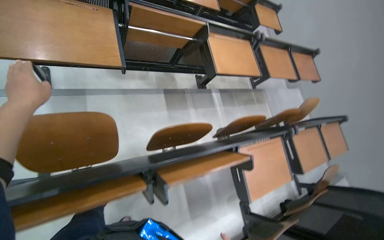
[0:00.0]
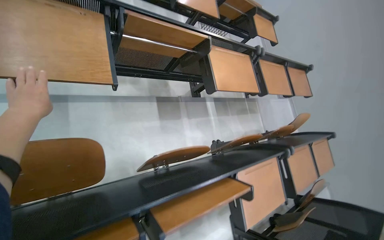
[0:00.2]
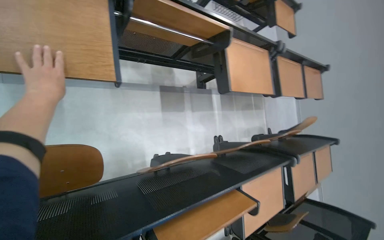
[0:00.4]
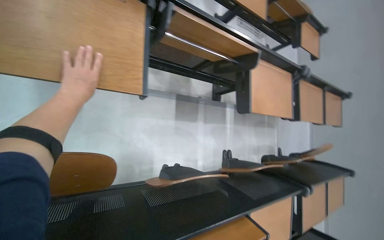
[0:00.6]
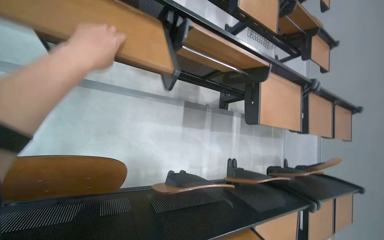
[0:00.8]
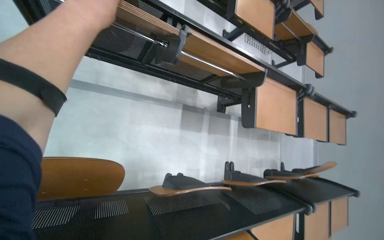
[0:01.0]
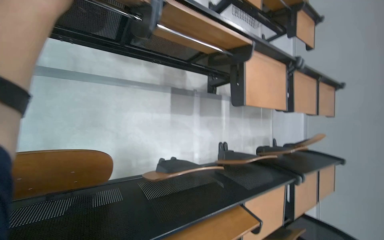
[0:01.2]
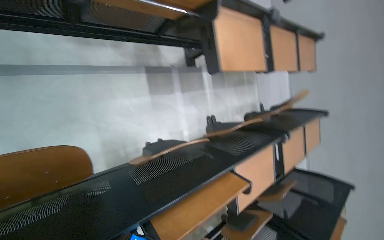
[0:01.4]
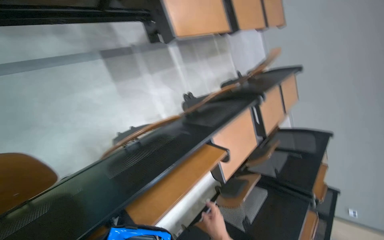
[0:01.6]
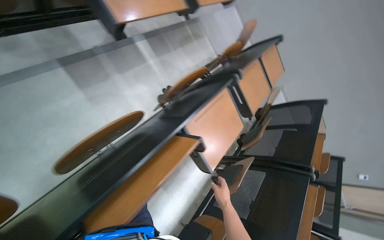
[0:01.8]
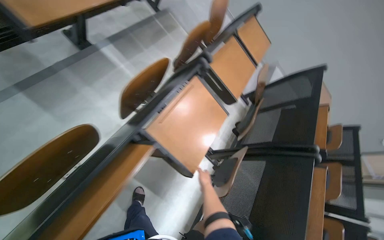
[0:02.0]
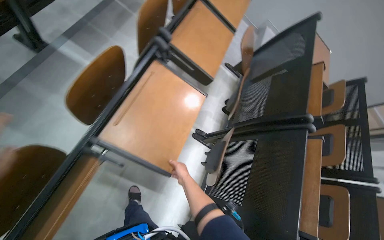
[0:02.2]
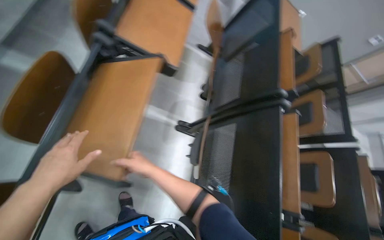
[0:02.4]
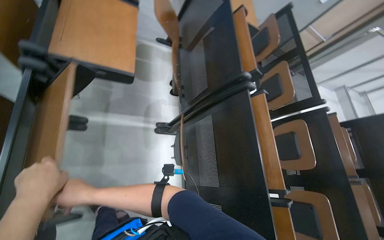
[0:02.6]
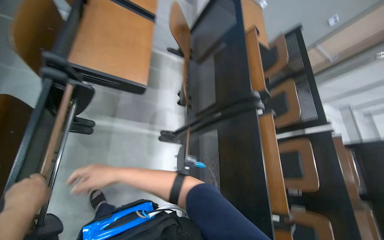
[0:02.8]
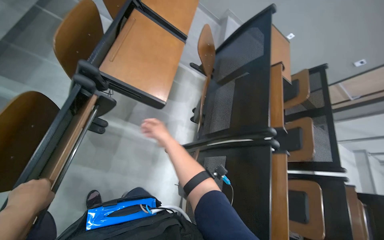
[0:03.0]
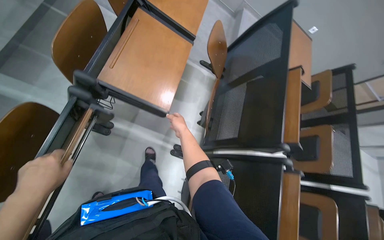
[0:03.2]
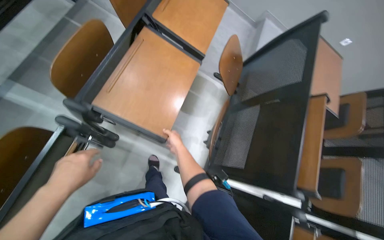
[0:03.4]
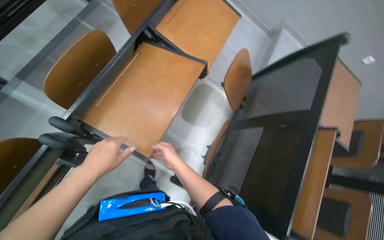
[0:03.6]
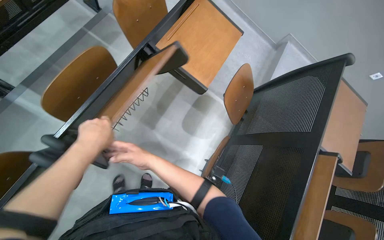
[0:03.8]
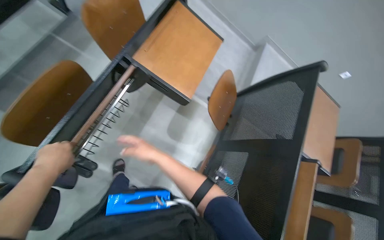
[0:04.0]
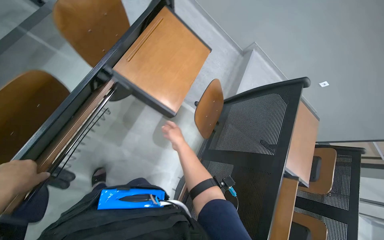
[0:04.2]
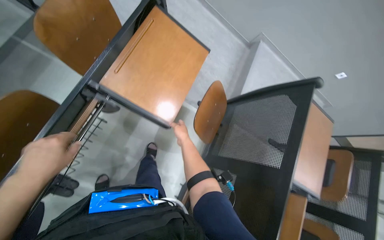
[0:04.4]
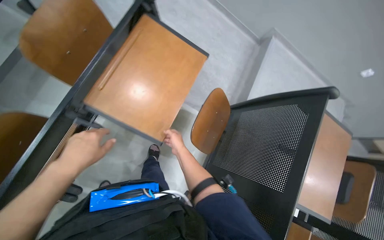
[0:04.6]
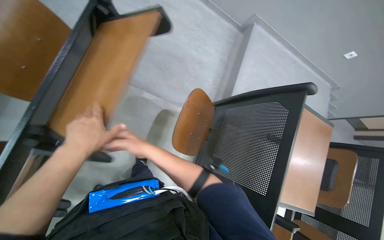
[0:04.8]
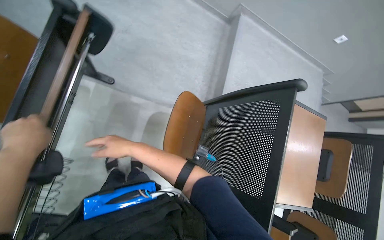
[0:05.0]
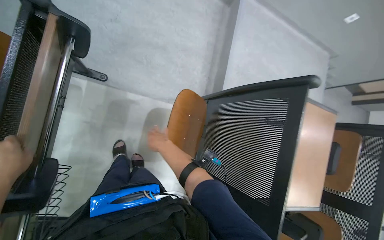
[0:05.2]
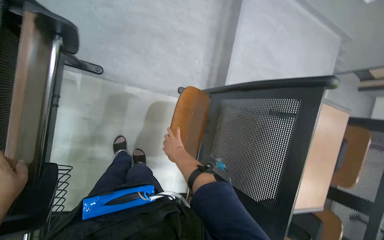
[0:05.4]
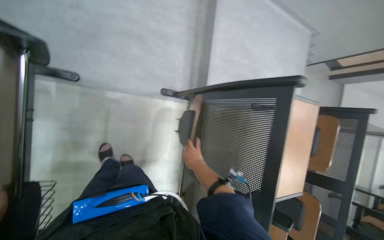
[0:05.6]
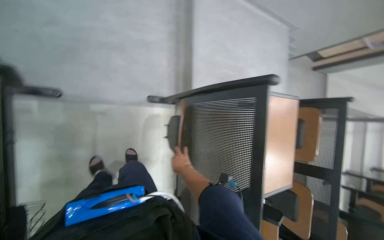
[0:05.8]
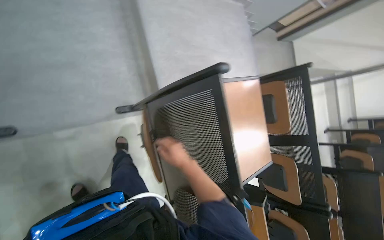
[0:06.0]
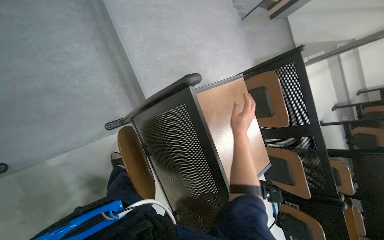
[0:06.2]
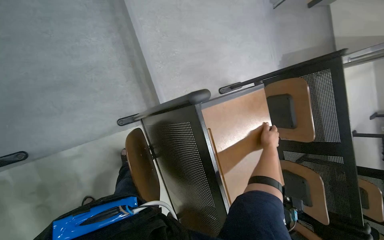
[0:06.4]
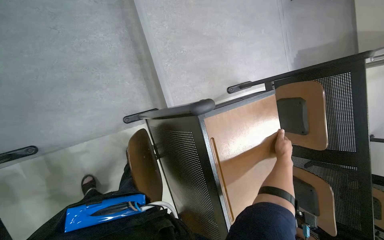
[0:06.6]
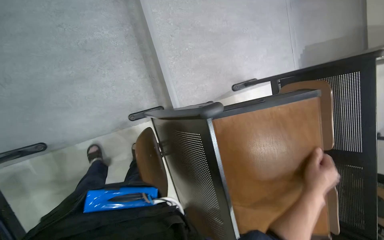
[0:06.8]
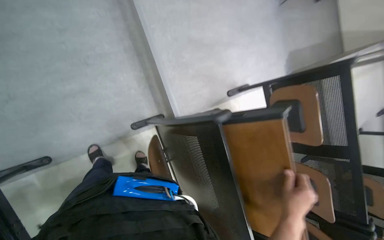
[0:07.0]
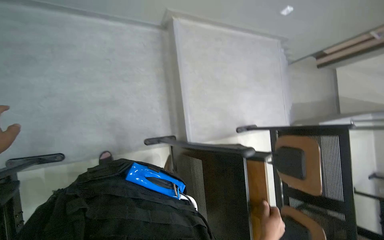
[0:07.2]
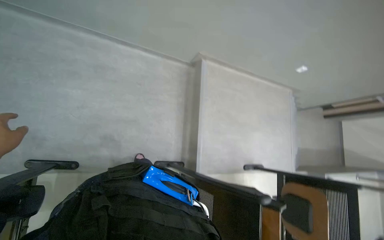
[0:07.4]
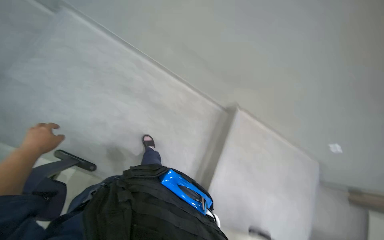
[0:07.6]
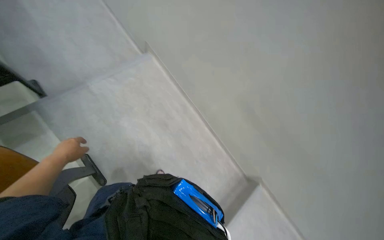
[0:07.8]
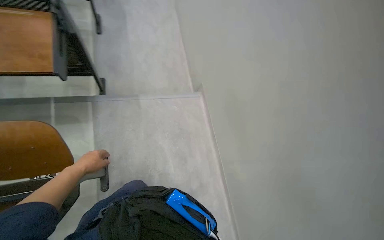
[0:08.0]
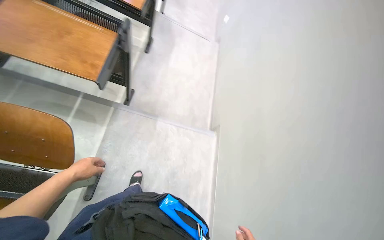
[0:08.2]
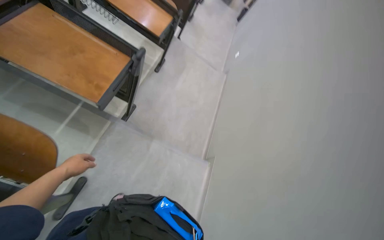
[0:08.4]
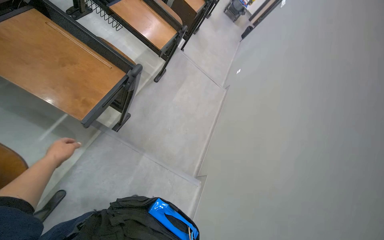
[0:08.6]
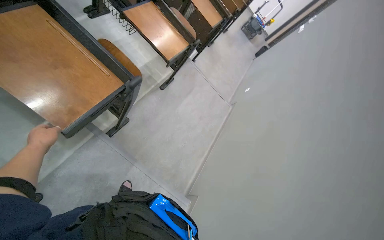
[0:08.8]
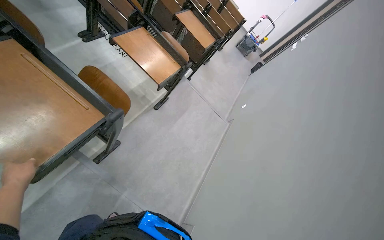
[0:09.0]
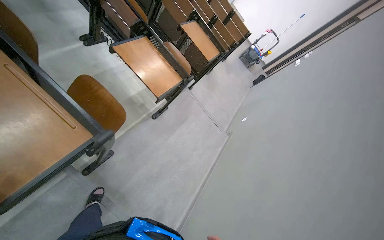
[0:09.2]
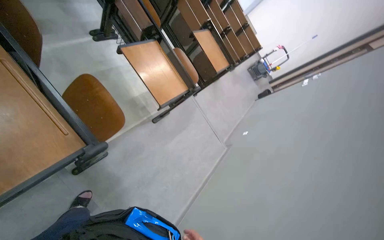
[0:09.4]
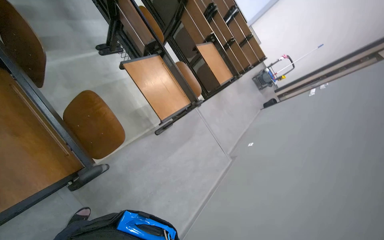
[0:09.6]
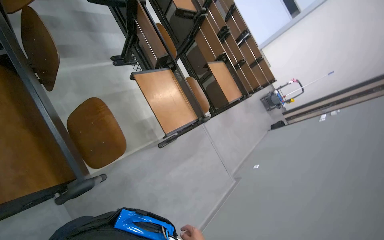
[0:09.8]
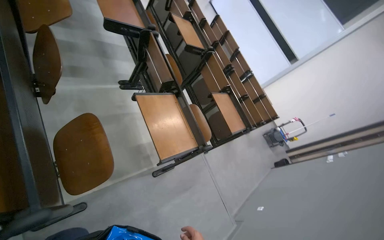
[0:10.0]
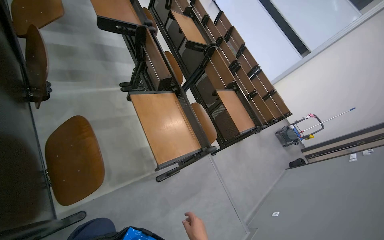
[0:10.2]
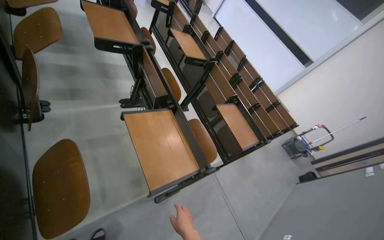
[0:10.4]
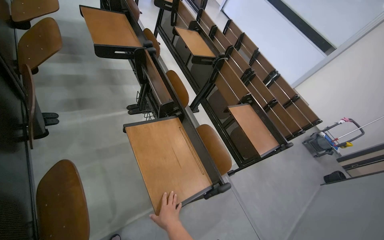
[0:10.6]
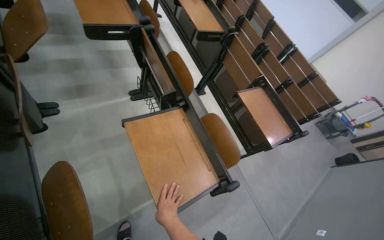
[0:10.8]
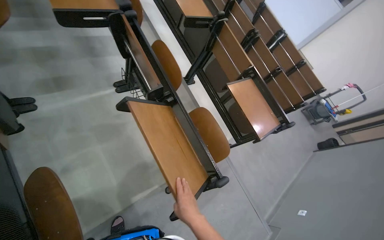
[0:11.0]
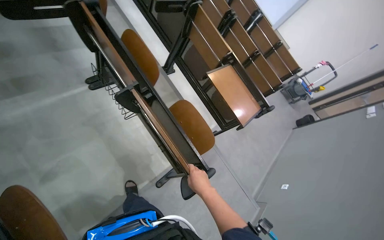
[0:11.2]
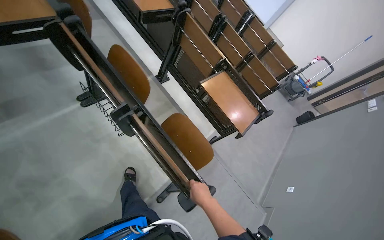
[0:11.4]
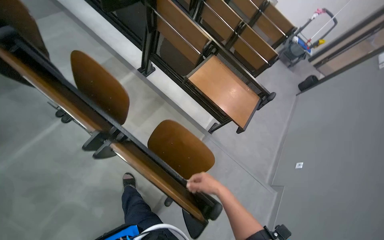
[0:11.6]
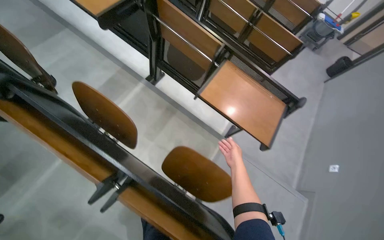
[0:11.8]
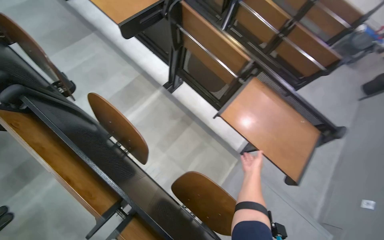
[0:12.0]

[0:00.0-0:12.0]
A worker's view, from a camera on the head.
Job: preparing cleaning supplies.
The whole recording: Folding desks in lecture hall. The worker continues folding down the desks and and erase the whiteboard in the lecture hall.
0:00.0 to 0:01.6: The camera pitches downward, by some 20 degrees.
0:01.6 to 0:03.0: The camera is carried roughly 90 cm. The view tilts roughly 15 degrees downward. Everything in view rotates some 40 degrees counterclockwise.
0:03.0 to 0:04.4: The head travels roughly 80 cm.
0:04.4 to 0:06.0: The wearer moves about 60 cm. The view tilts approximately 20 degrees downward. The scene rotates counterclockwise by about 40 degrees.
0:06.0 to 0:07.6: The camera travels some 40 cm. The wearer looks roughly 40 degrees further to the left. The view tilts roughly 25 degrees upward.
0:07.6 to 0:09.0: The wearer moves roughly 70 cm. The wearer's head swings approximately 90 degrees to the left. The view tips upward by about 55 degrees.
0:09.0 to 0:10.4: The head travels some 60 cm. The view tilts some 30 degrees upward.
0:10.4 to 0:12.0: The camera is carried approximately 1 m. The view tips downward by approximately 30 degrees.

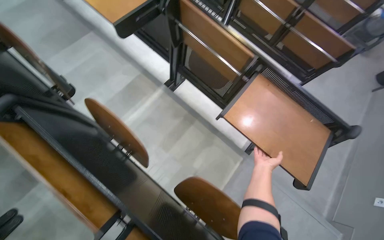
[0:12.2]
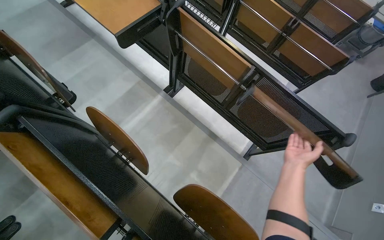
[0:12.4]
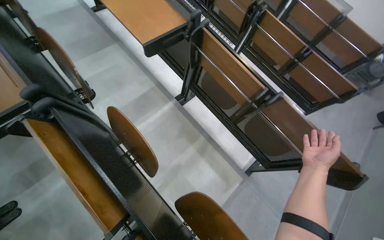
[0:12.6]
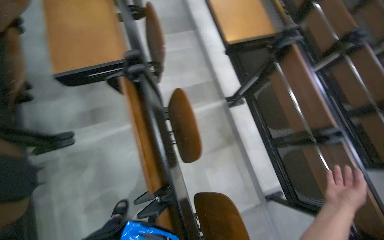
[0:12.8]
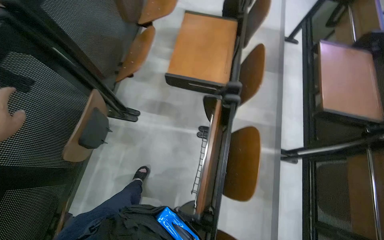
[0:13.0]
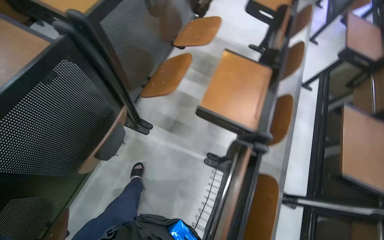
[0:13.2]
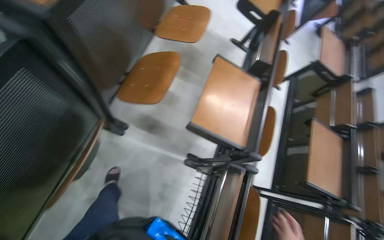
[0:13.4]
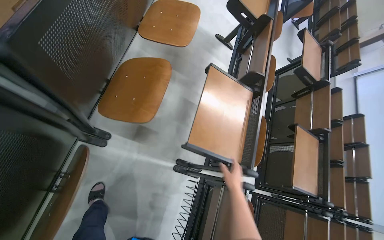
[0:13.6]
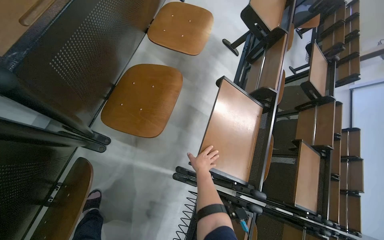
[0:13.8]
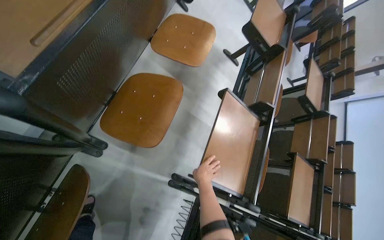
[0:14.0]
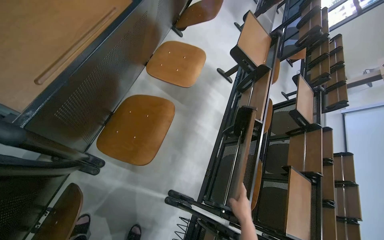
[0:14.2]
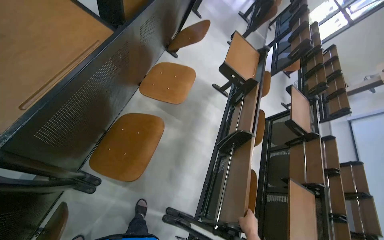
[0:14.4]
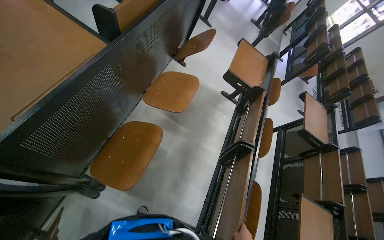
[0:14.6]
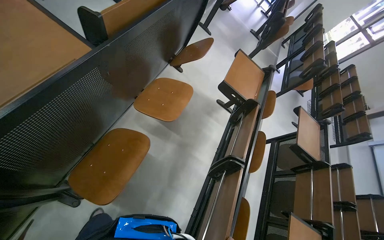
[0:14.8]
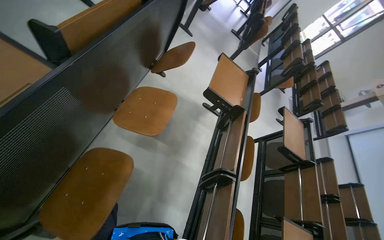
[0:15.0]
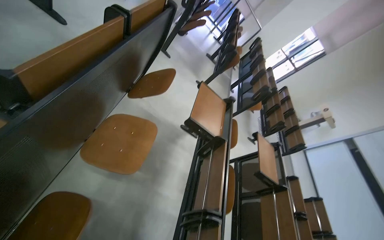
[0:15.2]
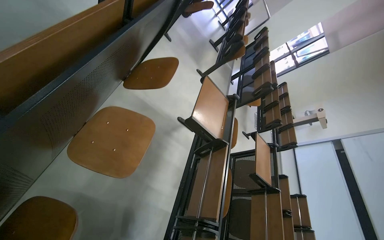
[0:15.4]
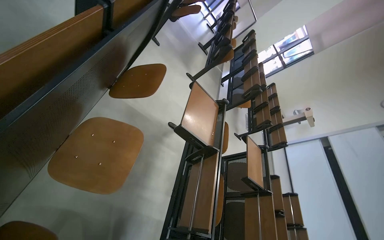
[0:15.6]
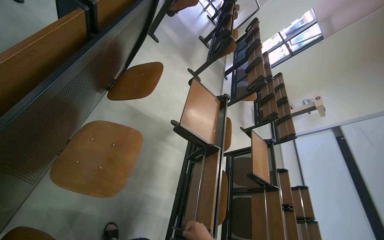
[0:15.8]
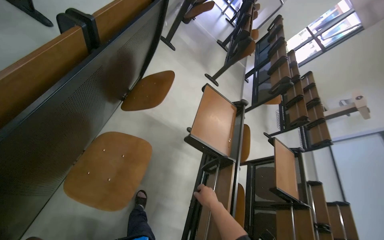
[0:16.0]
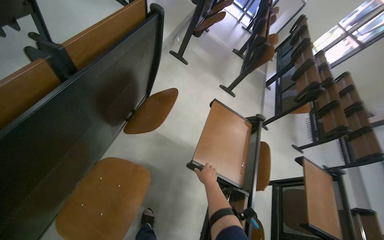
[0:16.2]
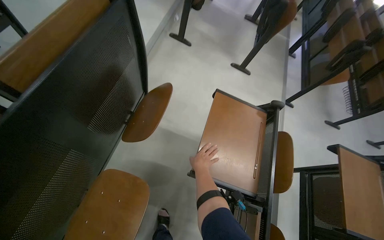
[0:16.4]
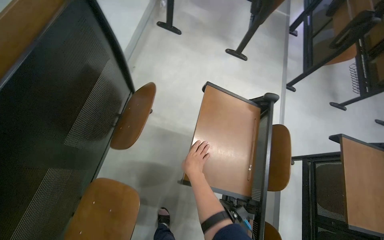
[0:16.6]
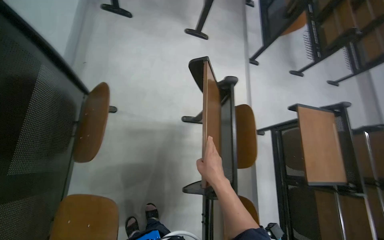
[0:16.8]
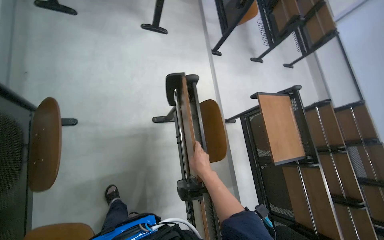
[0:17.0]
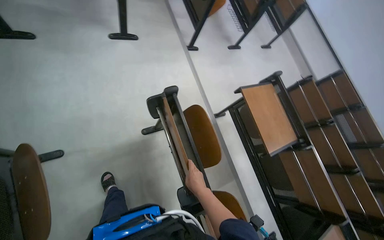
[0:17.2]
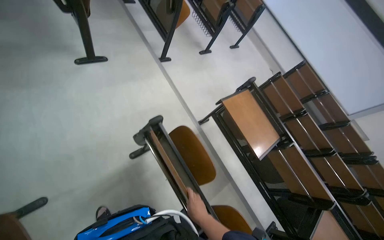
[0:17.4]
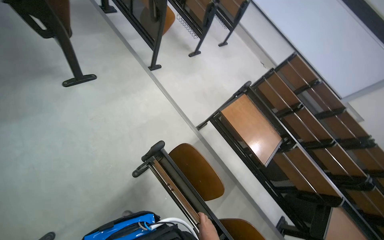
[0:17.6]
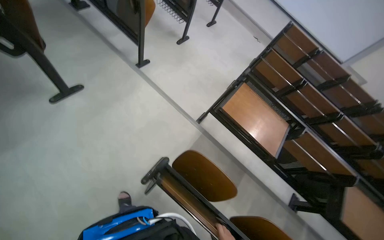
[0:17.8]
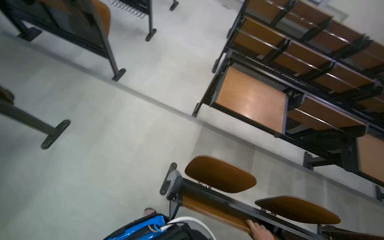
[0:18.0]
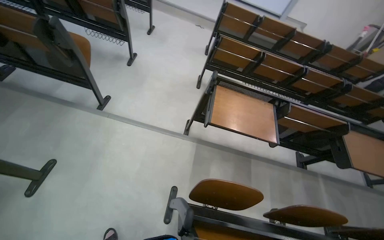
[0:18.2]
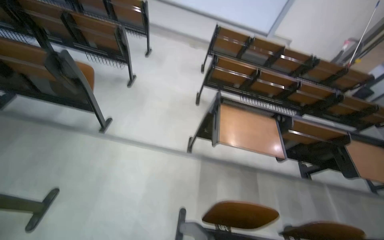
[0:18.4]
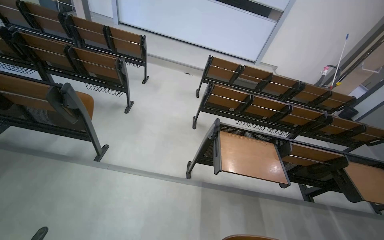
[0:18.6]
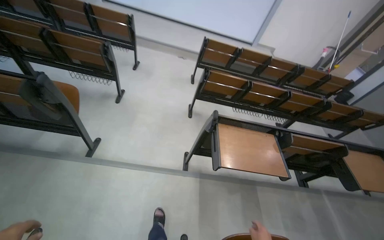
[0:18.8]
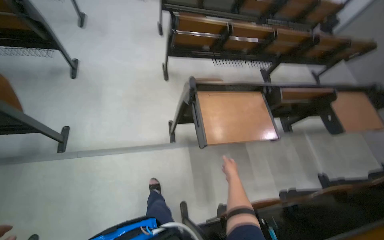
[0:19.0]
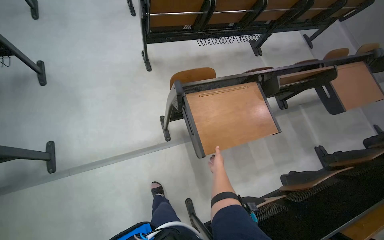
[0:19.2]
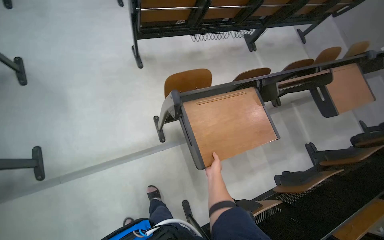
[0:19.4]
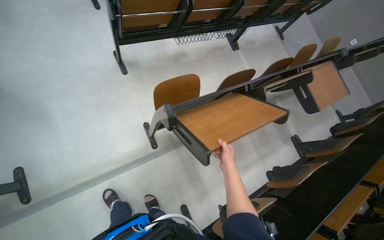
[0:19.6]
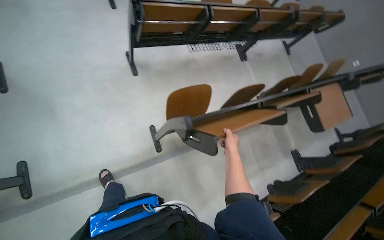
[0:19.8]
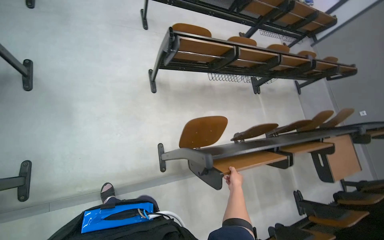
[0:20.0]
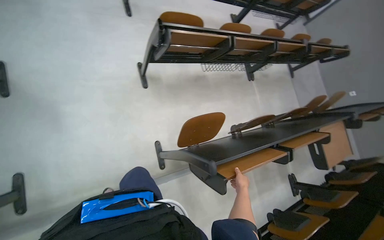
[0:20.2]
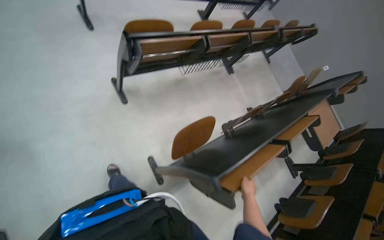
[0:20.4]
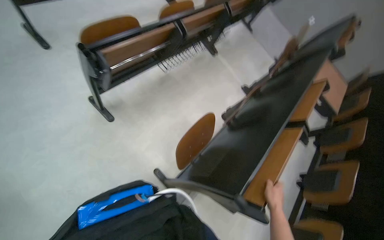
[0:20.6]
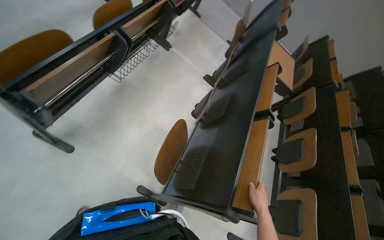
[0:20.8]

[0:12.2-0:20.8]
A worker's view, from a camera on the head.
Job: preparing cleaning supplies.
The whole recording: Folding desks in lecture hall. The worker continues folding down the desks and and erase the whiteboard in the lecture hall.
0:12.2 to 0:13.6: The camera is carried about 1 m. The scene turns some 70 degrees clockwise in the picture.
0:13.6 to 0:15.0: The wearer looks roughly 15 degrees further upward.
0:15.0 to 0:16.6: The camera is carried some 90 cm.
0:16.6 to 0:18.0: The camera is carried roughly 70 cm. The wearer's head swings about 80 degrees to the right. The view tilts roughly 25 degrees downward.
0:18.0 to 0:19.4: The wearer moves approximately 70 cm. The wearer's head swings roughly 40 degrees to the right. The view tips downward by roughly 15 degrees.
0:19.4 to 0:20.8: The head travels about 70 cm. The wearer looks about 40 degrees further to the right.
